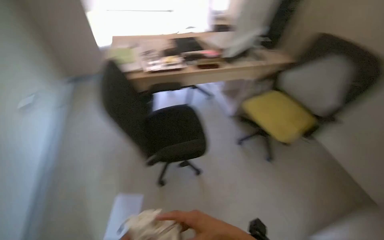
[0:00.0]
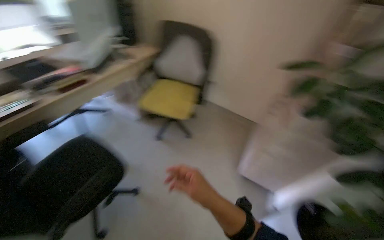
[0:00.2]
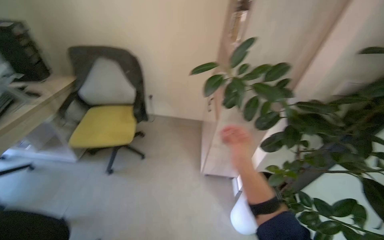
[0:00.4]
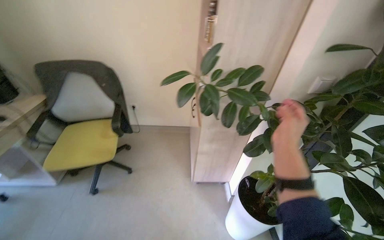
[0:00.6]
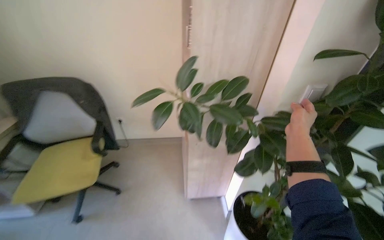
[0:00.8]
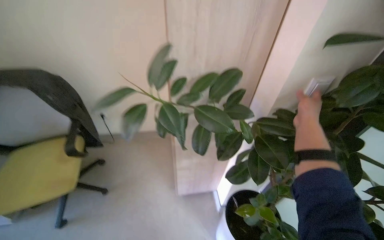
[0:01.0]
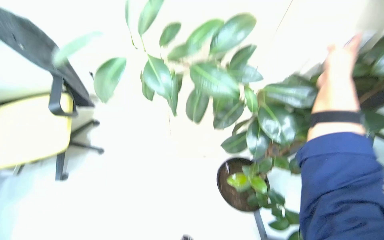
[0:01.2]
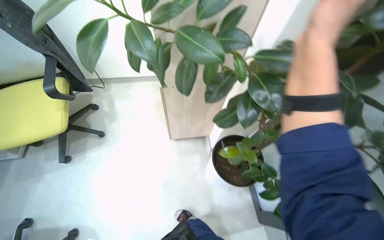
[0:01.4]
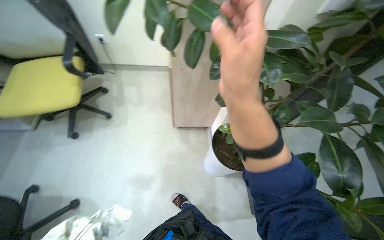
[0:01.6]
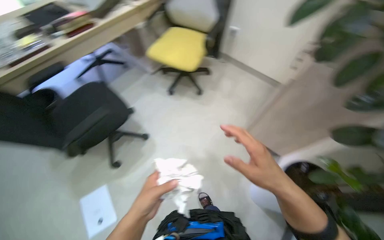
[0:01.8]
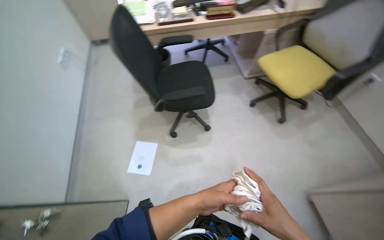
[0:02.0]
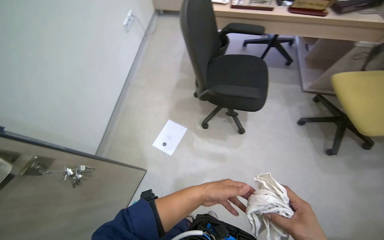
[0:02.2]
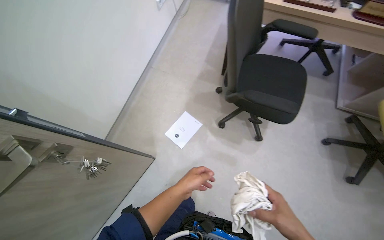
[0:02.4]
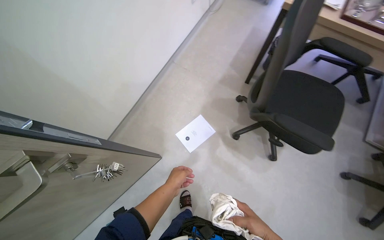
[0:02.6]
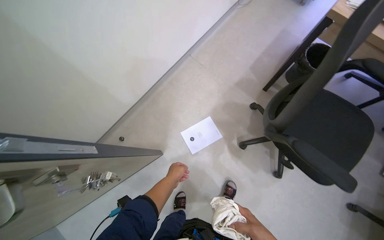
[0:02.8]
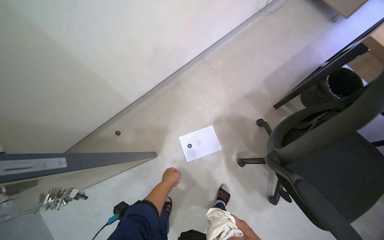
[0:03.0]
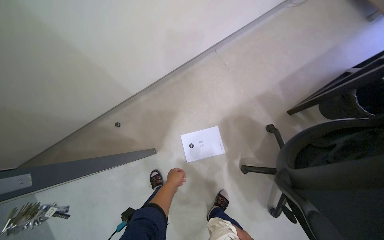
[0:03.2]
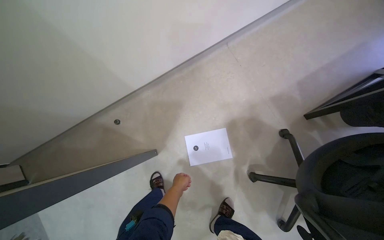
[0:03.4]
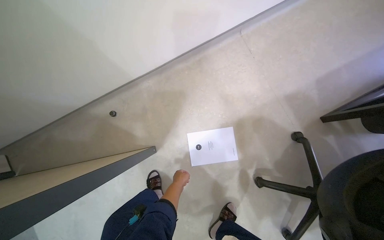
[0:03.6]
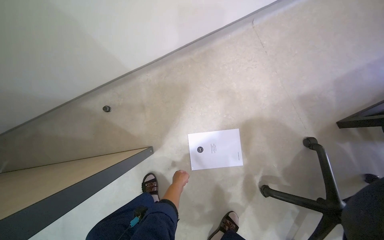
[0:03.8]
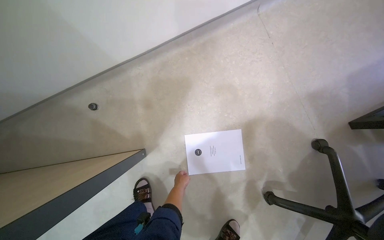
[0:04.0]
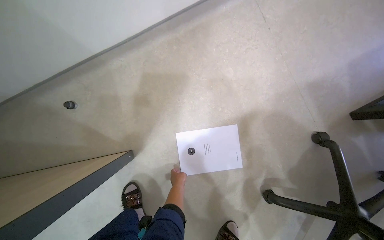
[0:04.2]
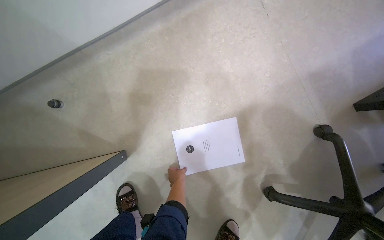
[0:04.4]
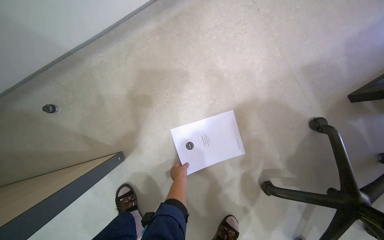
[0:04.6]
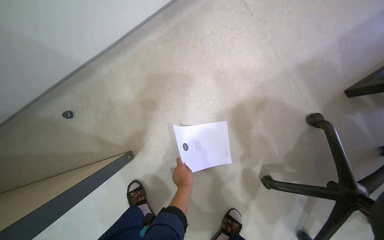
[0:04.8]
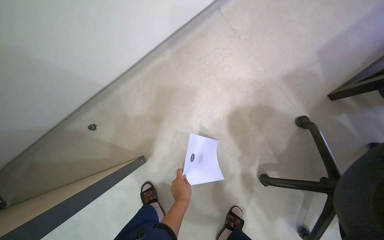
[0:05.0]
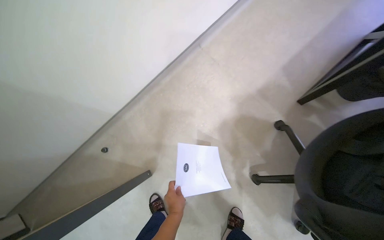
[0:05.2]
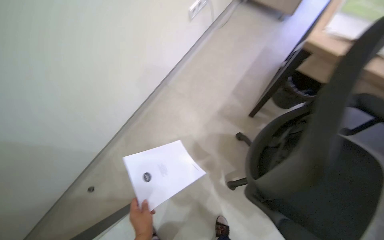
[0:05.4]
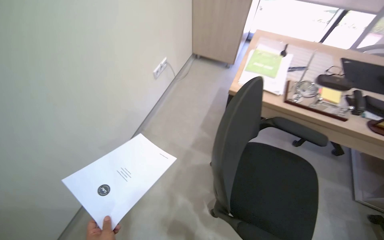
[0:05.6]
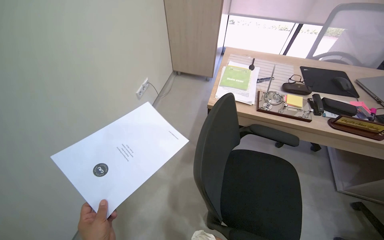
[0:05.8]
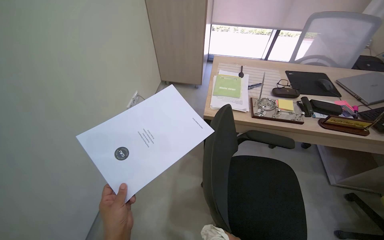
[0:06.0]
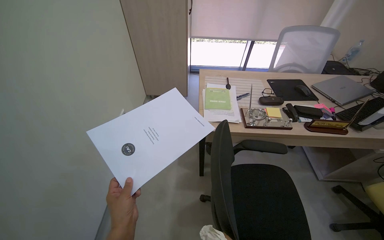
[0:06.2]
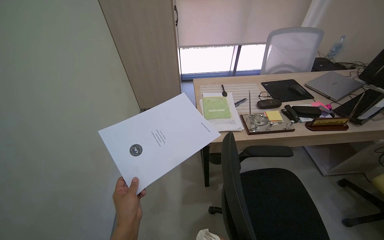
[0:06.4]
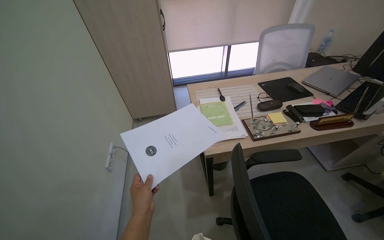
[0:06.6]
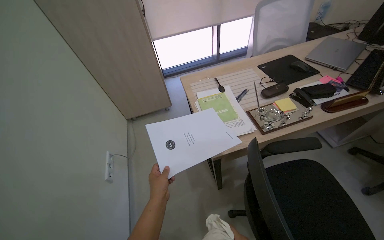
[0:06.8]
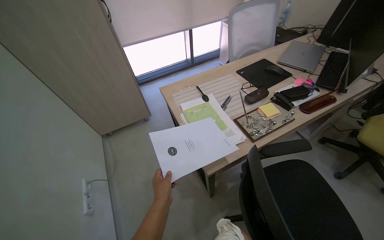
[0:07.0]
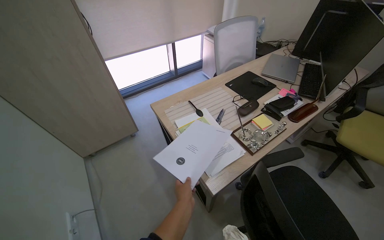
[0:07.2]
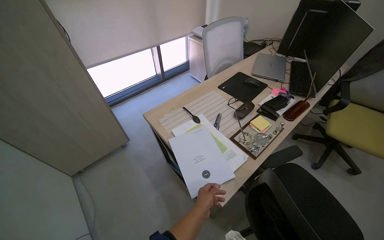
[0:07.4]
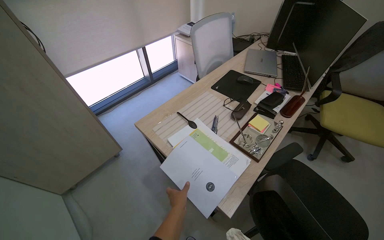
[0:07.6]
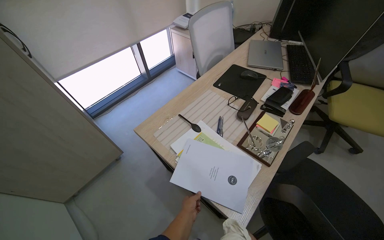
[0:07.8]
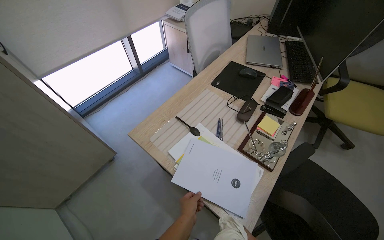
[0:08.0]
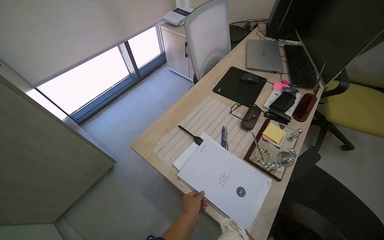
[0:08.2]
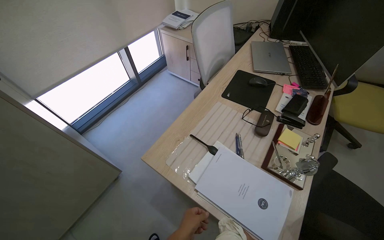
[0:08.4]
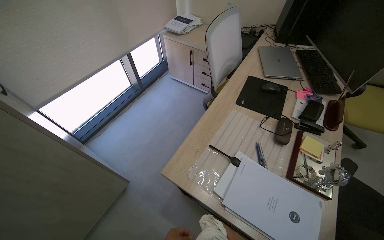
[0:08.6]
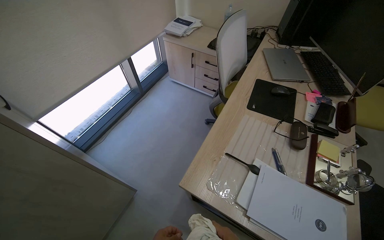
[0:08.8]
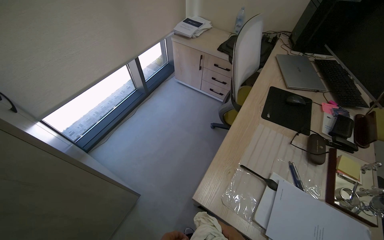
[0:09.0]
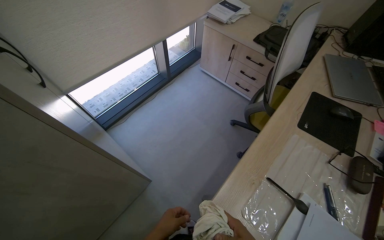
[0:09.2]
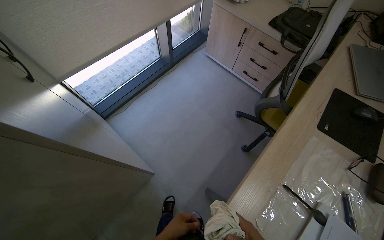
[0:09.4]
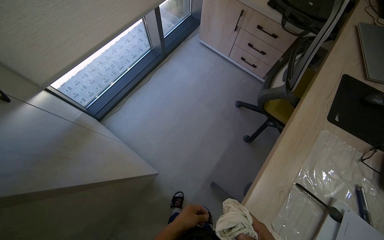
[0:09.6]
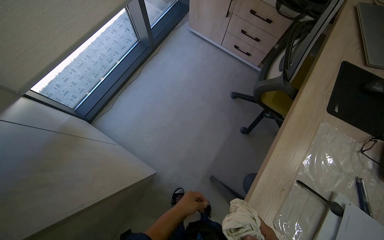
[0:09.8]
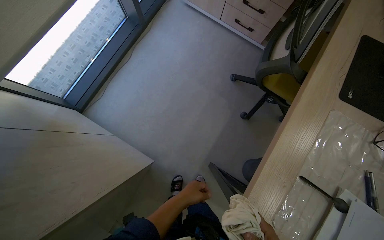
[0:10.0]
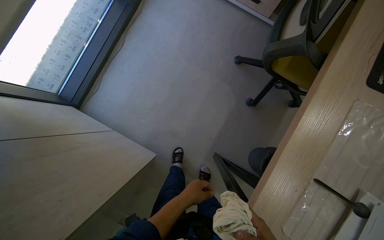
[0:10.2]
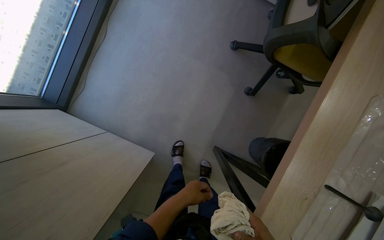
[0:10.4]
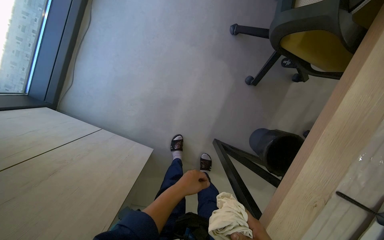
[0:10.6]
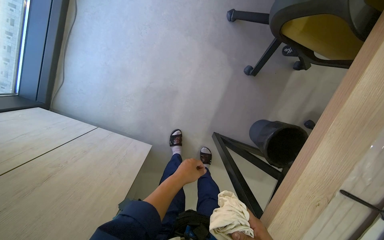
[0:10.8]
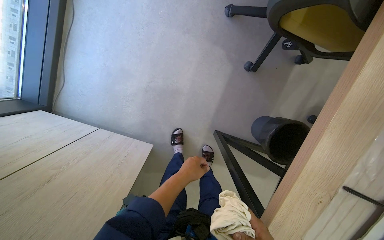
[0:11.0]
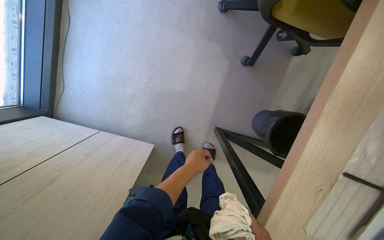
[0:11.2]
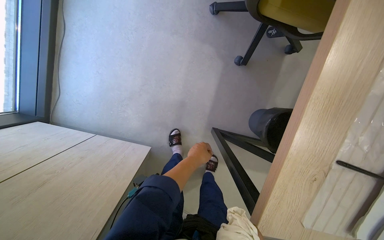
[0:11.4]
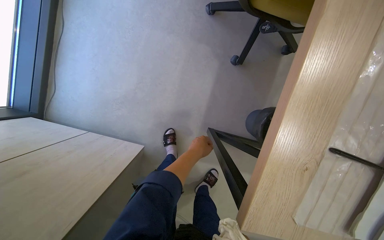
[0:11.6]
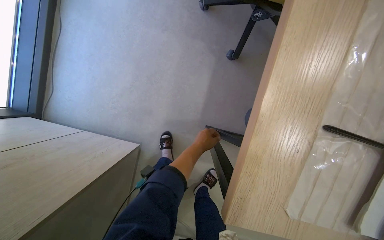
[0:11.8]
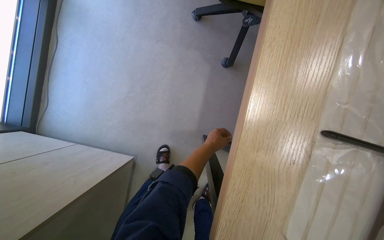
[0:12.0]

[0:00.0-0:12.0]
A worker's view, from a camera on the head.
Job: organizing items.
The whole recording: Tidying office items. The worker tidies various items in the office, including a plant, papers, chairs, and a jacket.
0:00.0 to 0:01.6: The camera is carried about 50 cm. The wearer's head swings approximately 80 degrees to the right. The wearer looks approximately 20 degrees further downward.
0:01.6 to 0:03.0: The wearer moves roughly 90 cm. The wearer's head swings about 145 degrees to the left. The wearer looks some 15 degrees further downward.
0:03.0 to 0:04.4: The camera travels some 60 cm. The view tilts some 15 degrees downward.
0:04.4 to 0:06.0: The wearer moves about 80 cm. The wearer looks some 45 degrees further to the right. The wearer looks some 40 degrees further upward.
0:06.0 to 0:07.6: The wearer moves roughly 60 cm. The head rotates approximately 55 degrees to the right.
0:07.6 to 0:09.0: The wearer moves approximately 60 cm.
0:09.0 to 0:10.4: The wearer moves approximately 50 cm. The camera pitches downward, by roughly 40 degrees.
0:10.4 to 0:12.0: The left hand heads to the right and up the picture, covering roughly 25 cm.

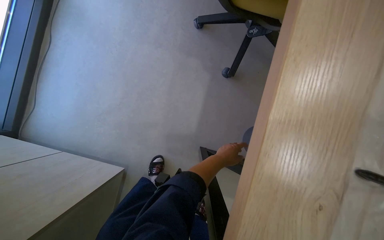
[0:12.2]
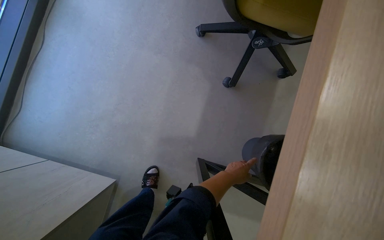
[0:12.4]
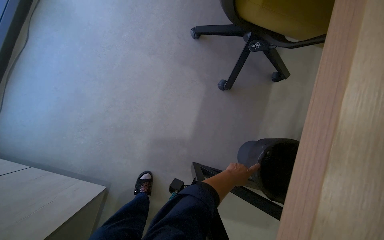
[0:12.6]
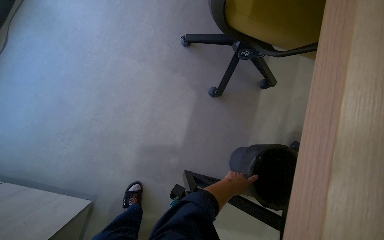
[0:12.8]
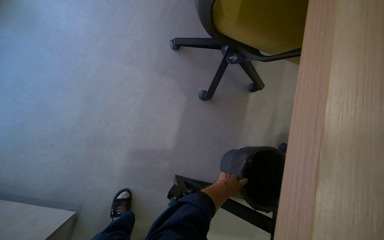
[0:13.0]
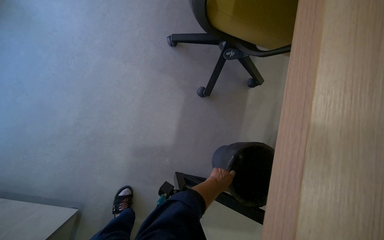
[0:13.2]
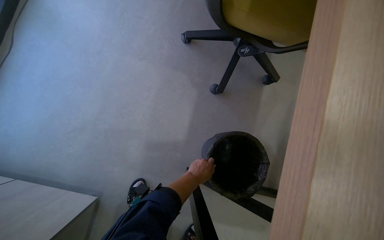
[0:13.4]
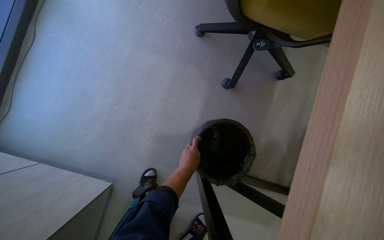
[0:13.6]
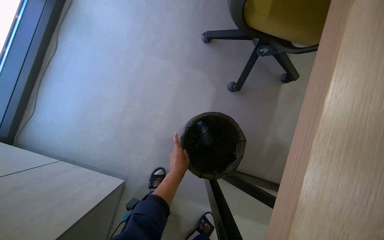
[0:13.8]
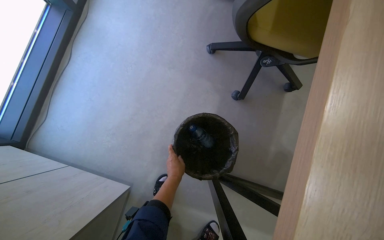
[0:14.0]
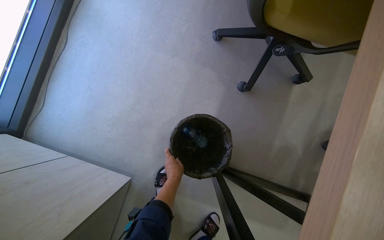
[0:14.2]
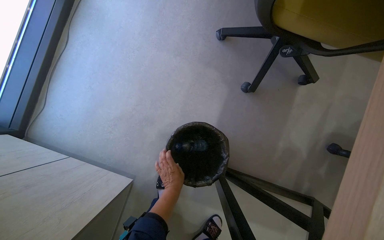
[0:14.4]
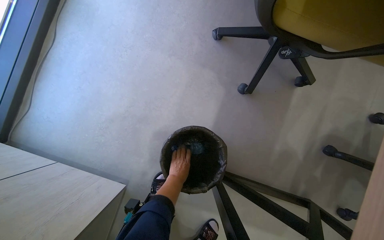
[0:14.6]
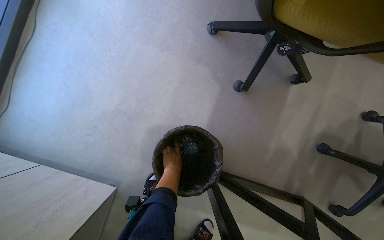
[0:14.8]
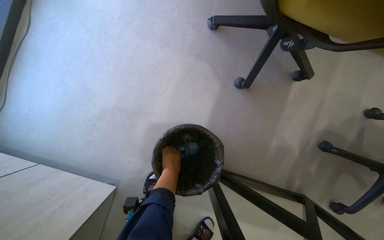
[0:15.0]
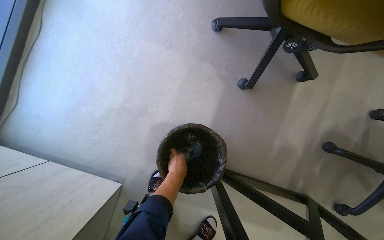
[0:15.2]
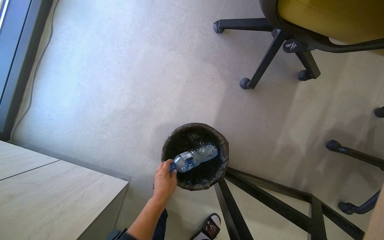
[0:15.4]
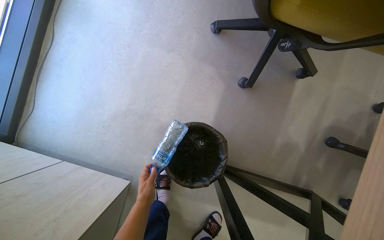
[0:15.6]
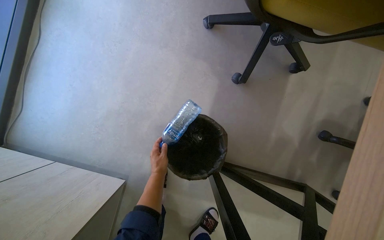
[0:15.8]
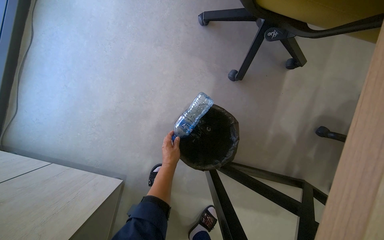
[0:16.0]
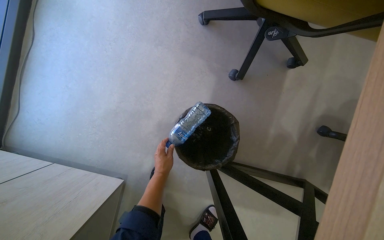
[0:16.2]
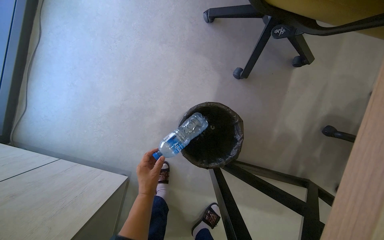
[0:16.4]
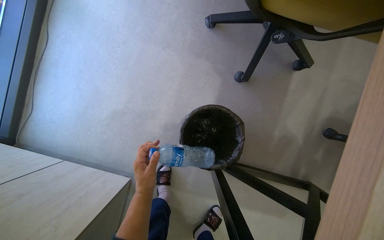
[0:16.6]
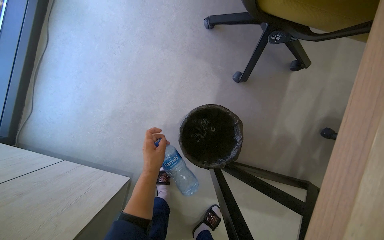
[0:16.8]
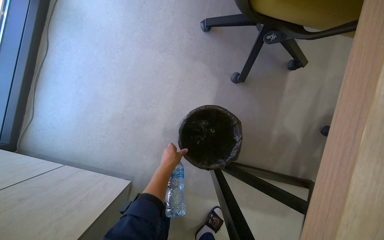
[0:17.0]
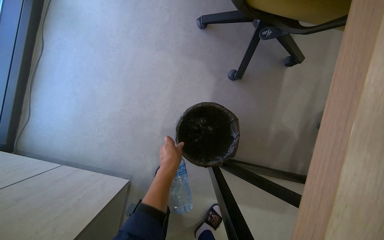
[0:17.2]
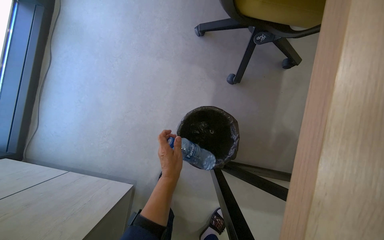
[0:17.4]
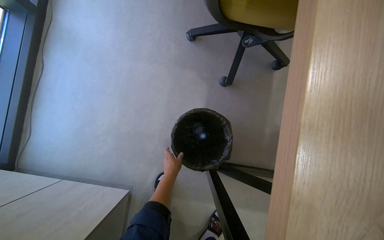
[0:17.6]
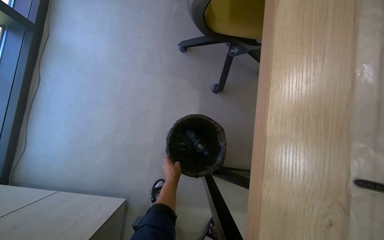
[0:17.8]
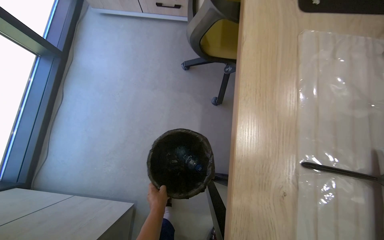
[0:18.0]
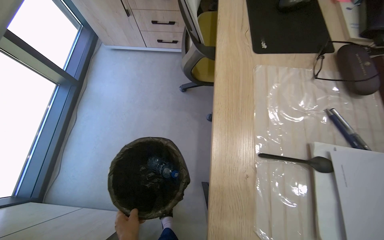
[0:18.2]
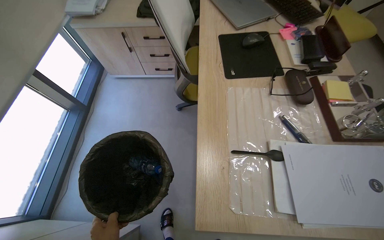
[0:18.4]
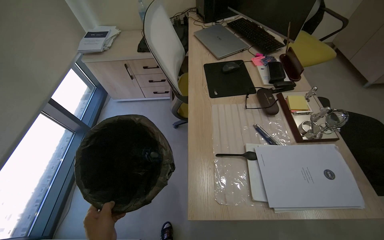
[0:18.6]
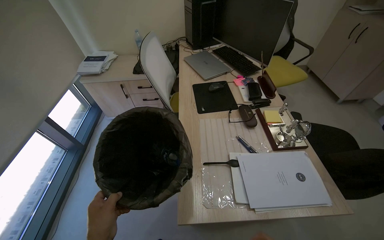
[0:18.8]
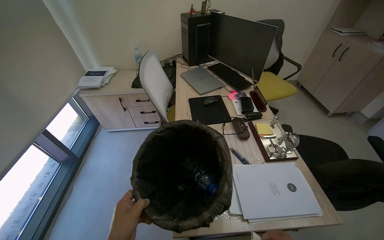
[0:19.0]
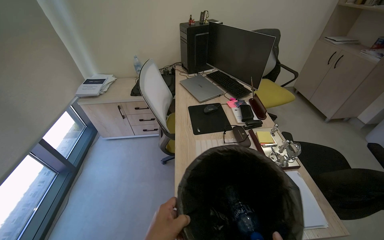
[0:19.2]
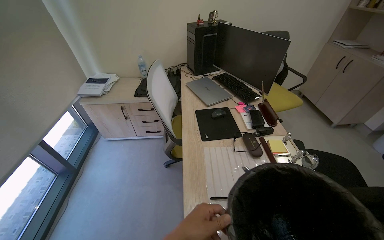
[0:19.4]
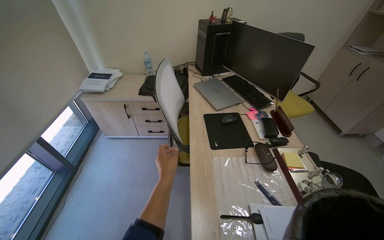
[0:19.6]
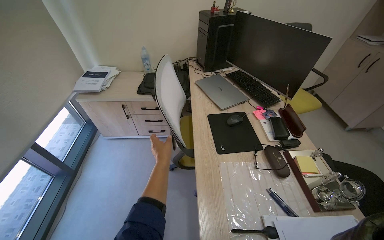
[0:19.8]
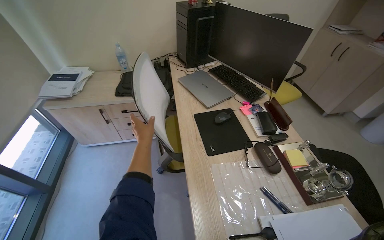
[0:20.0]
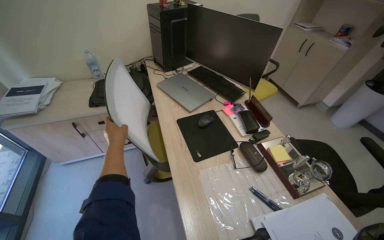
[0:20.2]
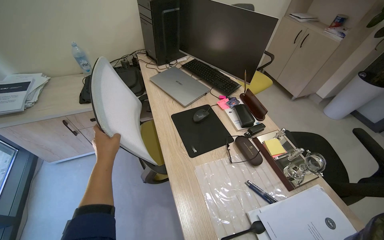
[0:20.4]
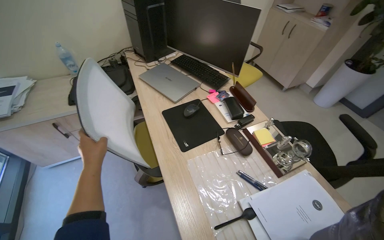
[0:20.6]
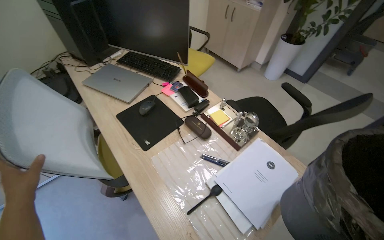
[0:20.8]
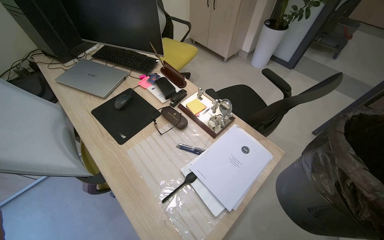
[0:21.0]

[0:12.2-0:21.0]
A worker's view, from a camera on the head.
Job: organizing items.
The whole recording: Tidying office items. The worker tidies various items in the office, including a plant, papers, chairs, and a jacket.
0:12.2 to 0:13.6: The left hand travels to the left by approximately 10 cm.
0:15.2 to 0:16.6: The left hand moves nearer and farther over about 20 cm, changing direction 2 times.
0:16.6 to 0:18.0: The view tips upward by approximately 15 degrees. The left hand swings nearer and farther, some 20 cm each way, with 3 reversals.
0:18.0 to 0:19.6: The camera travels some 40 cm. The wearer looks about 35 degrees further upward.
0:19.6 to 0:21.0: The head turns to the right by roughly 40 degrees. The view tilts roughly 10 degrees downward.
